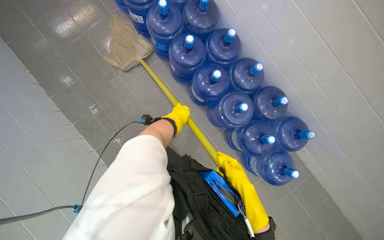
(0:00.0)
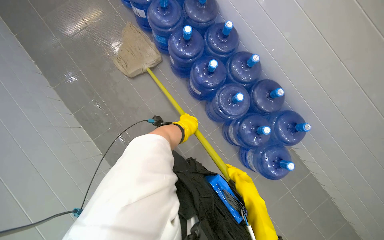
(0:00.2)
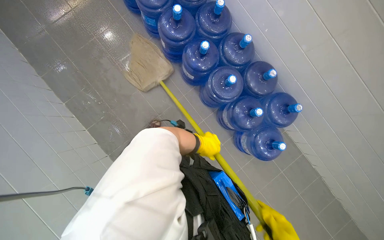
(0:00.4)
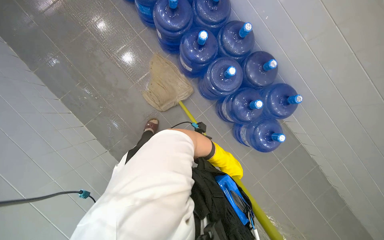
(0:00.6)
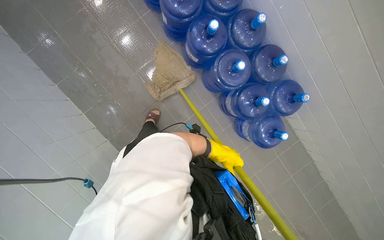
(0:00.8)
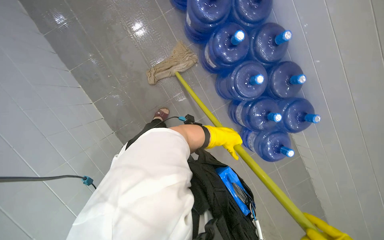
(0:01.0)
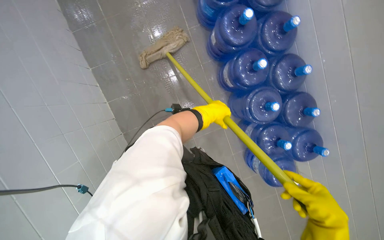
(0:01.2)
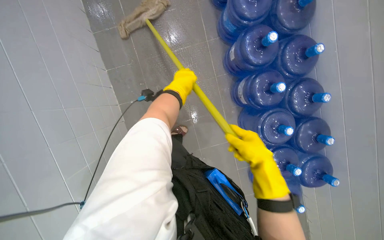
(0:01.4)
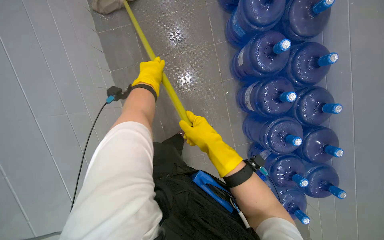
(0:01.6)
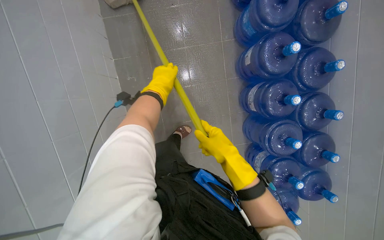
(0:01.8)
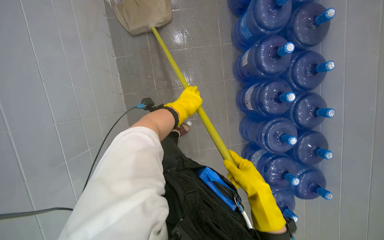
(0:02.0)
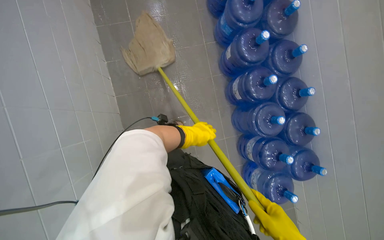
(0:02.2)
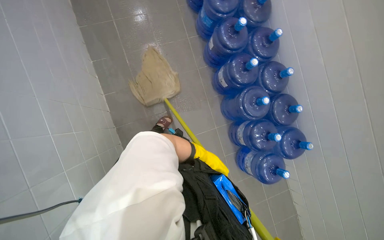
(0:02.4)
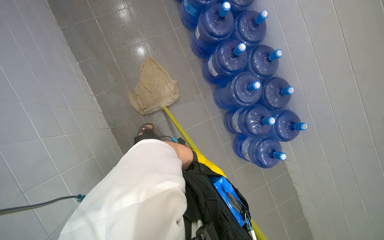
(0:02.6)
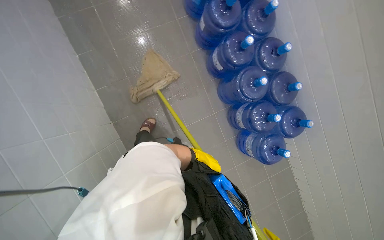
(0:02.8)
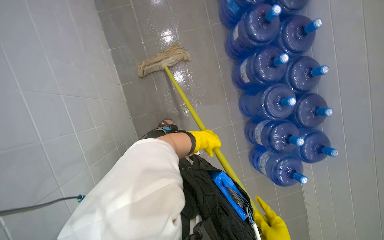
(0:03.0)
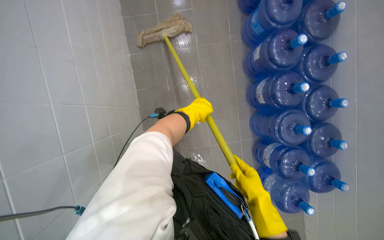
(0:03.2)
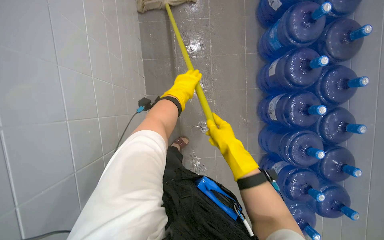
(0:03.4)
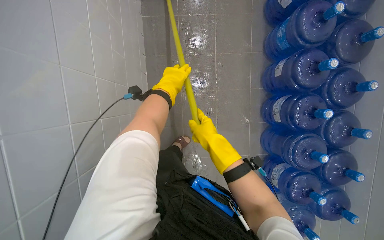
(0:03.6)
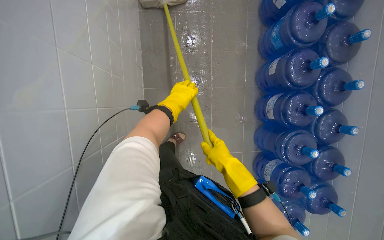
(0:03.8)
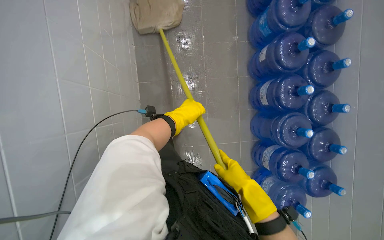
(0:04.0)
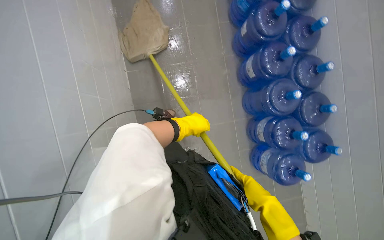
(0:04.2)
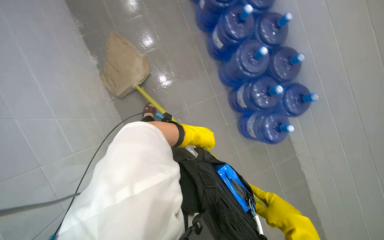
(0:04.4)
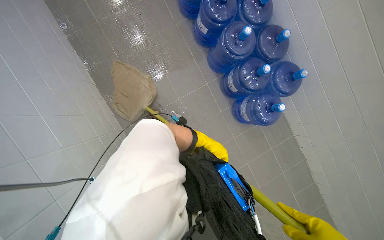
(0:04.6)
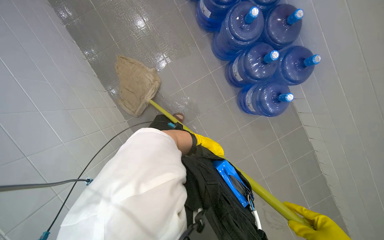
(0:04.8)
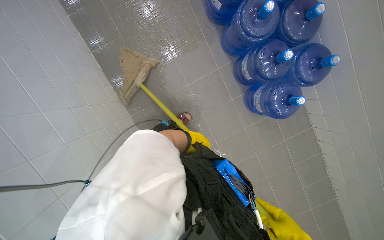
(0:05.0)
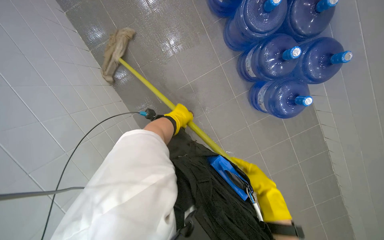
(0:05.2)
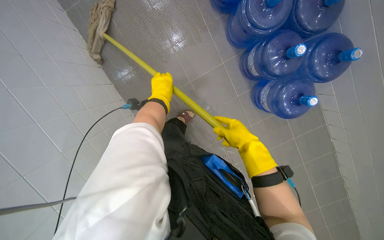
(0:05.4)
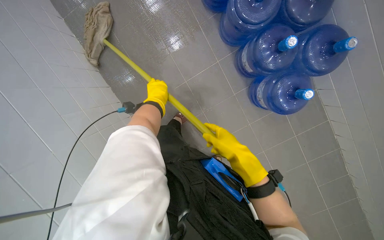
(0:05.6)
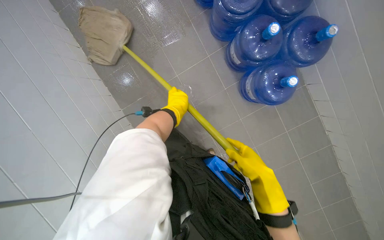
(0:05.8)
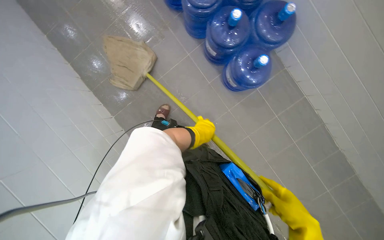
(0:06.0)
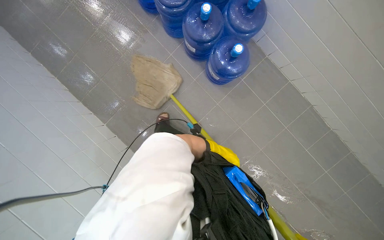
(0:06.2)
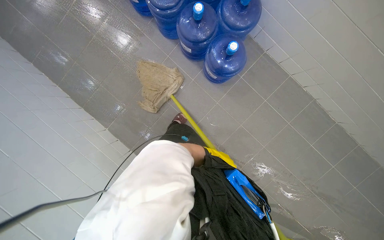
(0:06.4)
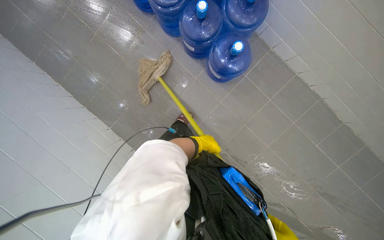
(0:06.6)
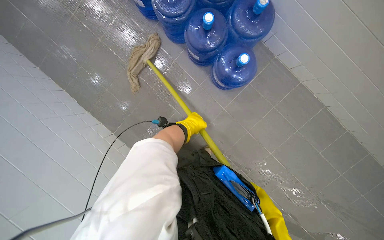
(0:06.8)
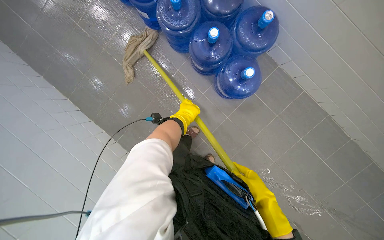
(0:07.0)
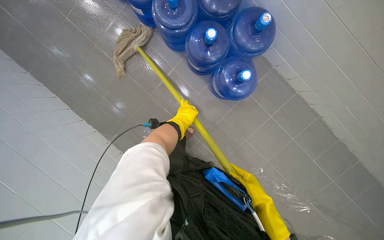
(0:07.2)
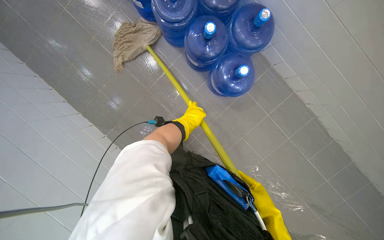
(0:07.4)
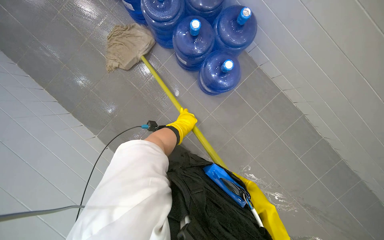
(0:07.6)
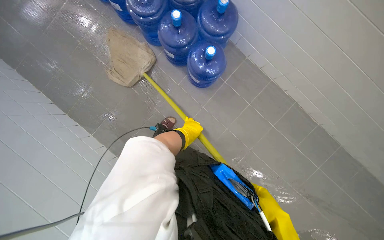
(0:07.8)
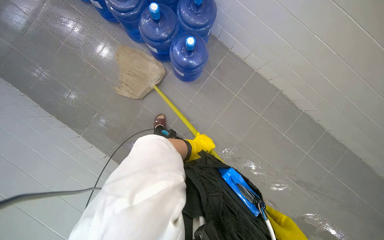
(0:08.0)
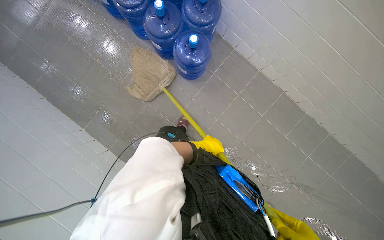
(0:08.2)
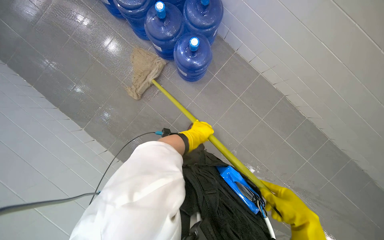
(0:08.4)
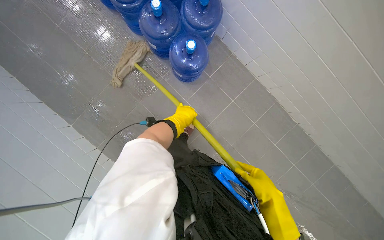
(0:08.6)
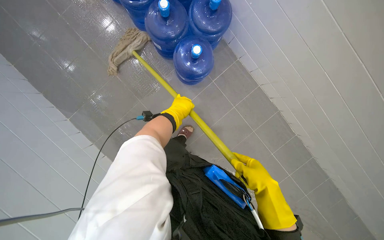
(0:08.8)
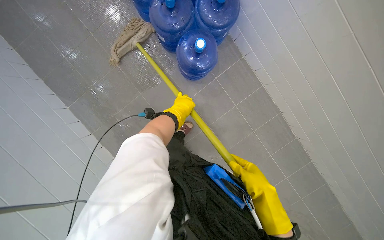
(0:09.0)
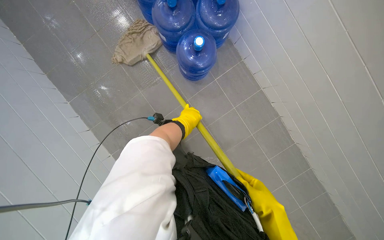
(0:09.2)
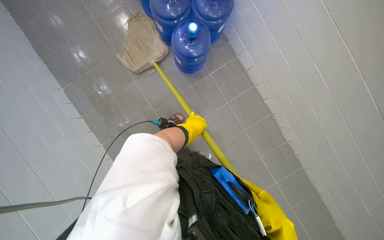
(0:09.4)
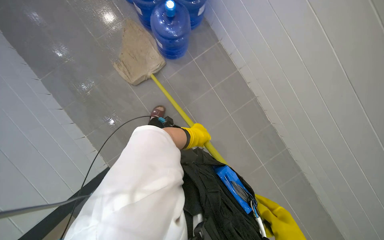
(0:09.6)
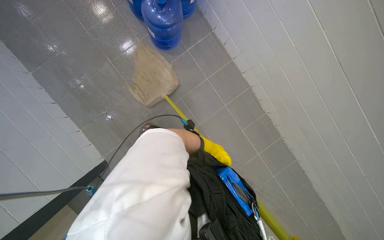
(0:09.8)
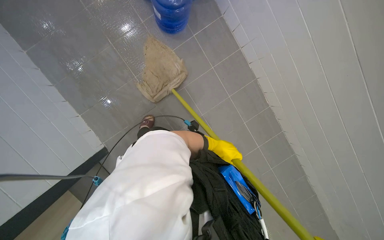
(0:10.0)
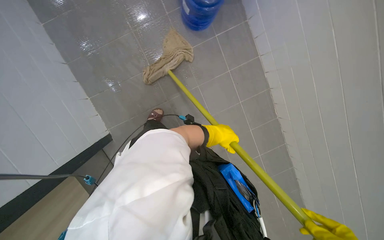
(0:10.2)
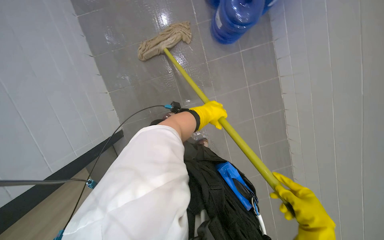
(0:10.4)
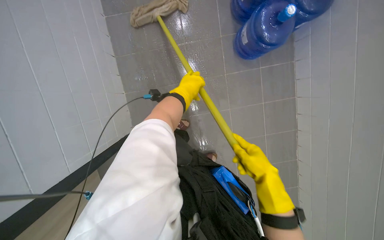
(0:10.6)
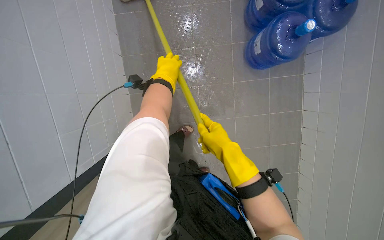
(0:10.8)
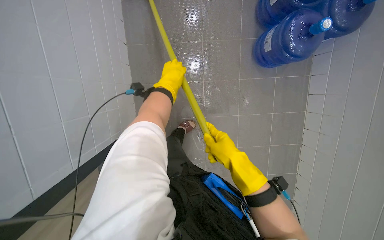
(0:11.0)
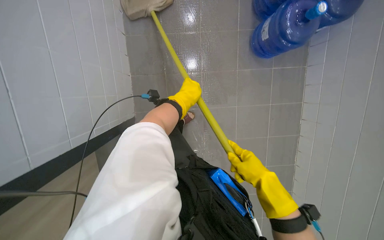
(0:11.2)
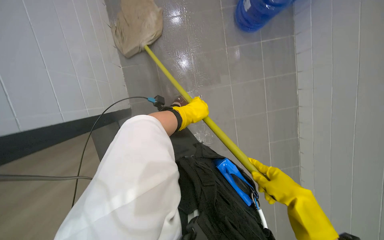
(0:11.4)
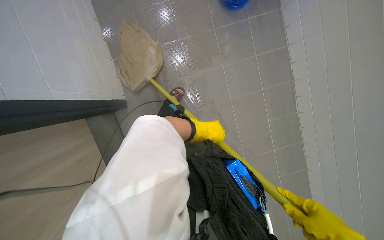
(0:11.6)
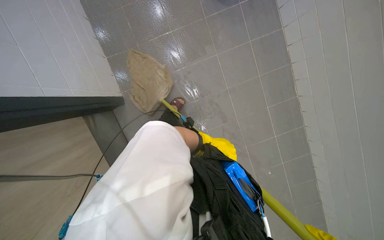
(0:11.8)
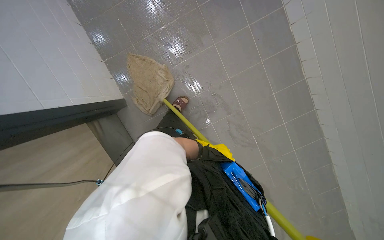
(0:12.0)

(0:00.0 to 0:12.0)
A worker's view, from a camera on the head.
Job: mopping floor.
The whole recording: Mopping kitchen floor. The worker mops the kitchen floor to clean up remaining debris and wet spots.
0:00.0 - 0:01.6: Everything in view rotates approximately 25 degrees clockwise. The left hand goes about 35 cm to the left.
0:01.6 - 0:03.0: The left hand goes about 50 cm down the picture.
0:03.0 - 0:04.4: The left hand reaches about 40 cm up the picture, then returns.
0:04.4 - 0:06.0: The head travels to the right, approximately 50 cm.
0:10.4 - 0:12.0: The left hand heads down the picture, covering approximately 25 cm.

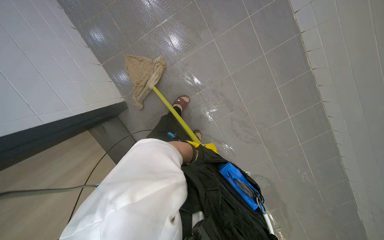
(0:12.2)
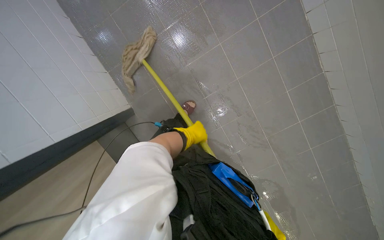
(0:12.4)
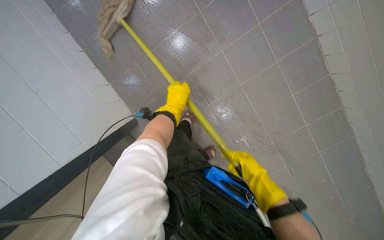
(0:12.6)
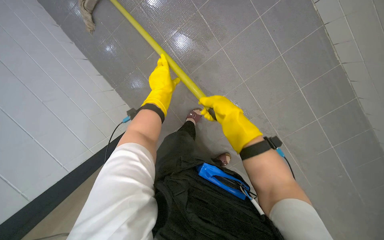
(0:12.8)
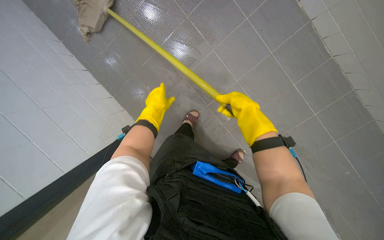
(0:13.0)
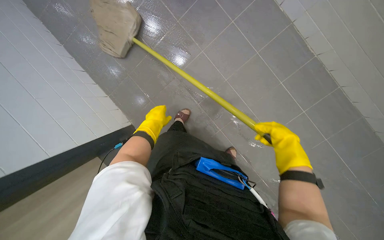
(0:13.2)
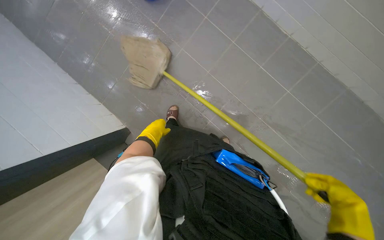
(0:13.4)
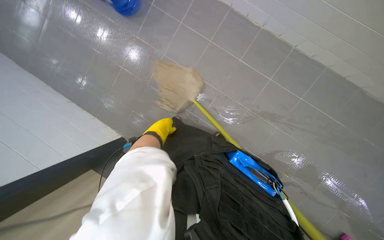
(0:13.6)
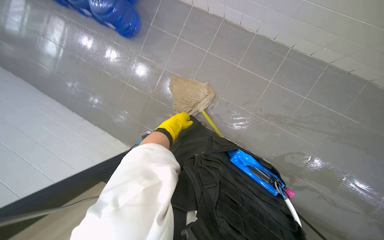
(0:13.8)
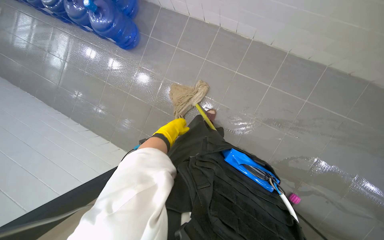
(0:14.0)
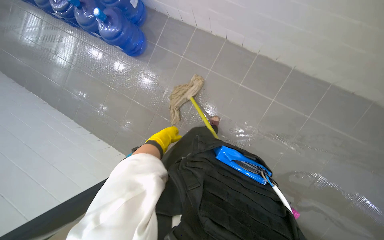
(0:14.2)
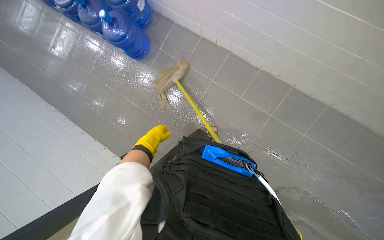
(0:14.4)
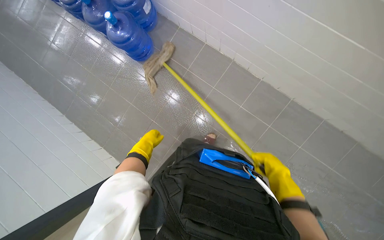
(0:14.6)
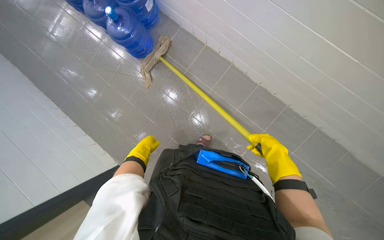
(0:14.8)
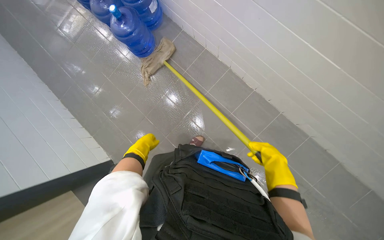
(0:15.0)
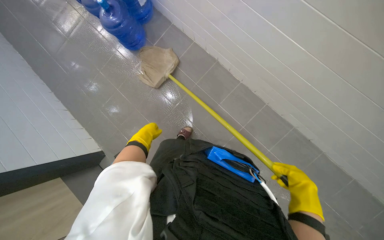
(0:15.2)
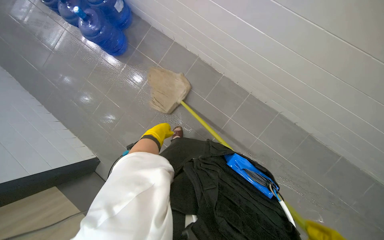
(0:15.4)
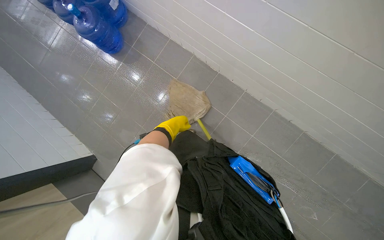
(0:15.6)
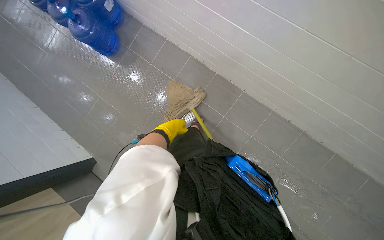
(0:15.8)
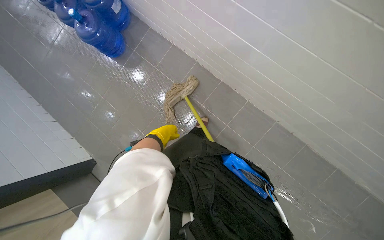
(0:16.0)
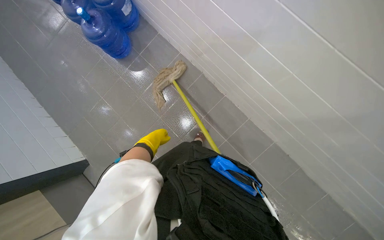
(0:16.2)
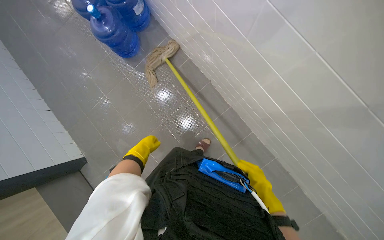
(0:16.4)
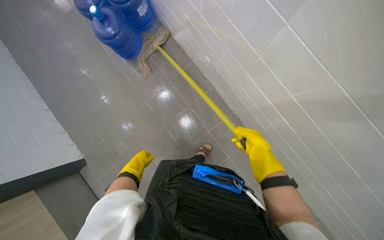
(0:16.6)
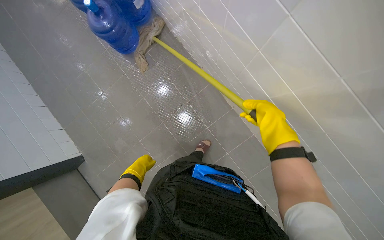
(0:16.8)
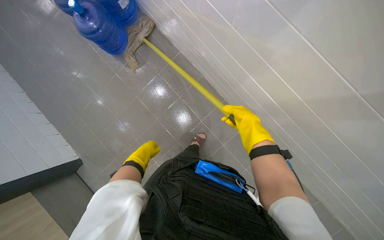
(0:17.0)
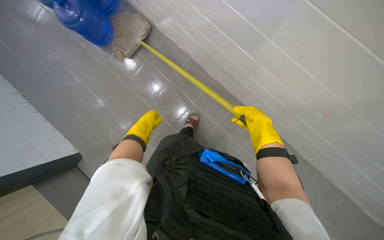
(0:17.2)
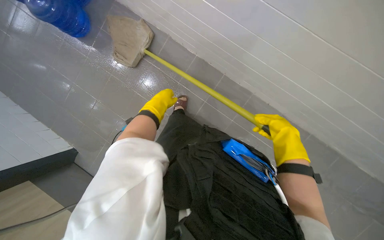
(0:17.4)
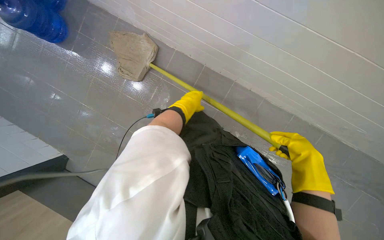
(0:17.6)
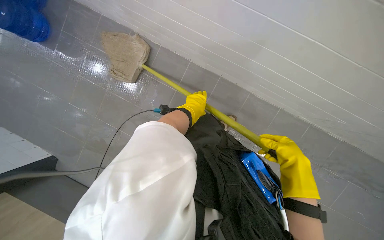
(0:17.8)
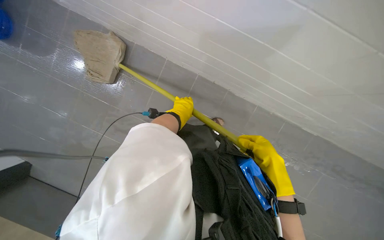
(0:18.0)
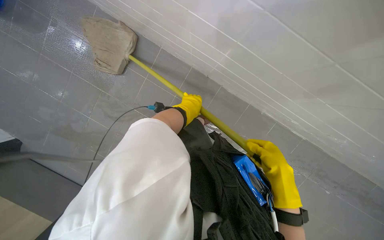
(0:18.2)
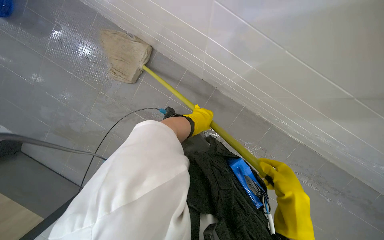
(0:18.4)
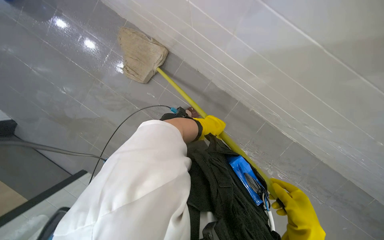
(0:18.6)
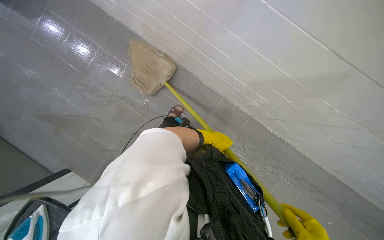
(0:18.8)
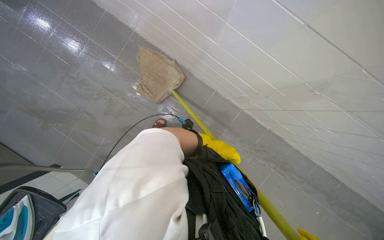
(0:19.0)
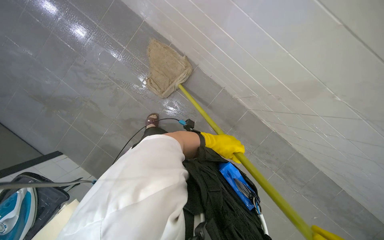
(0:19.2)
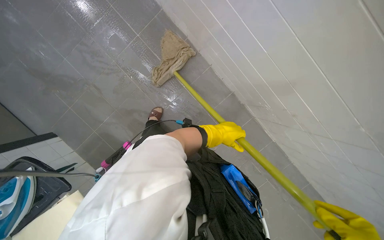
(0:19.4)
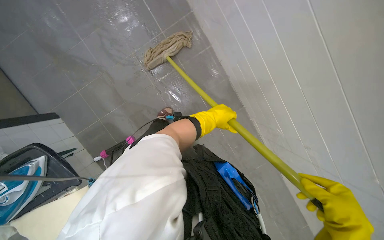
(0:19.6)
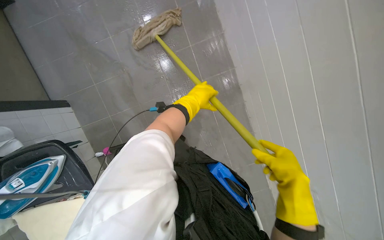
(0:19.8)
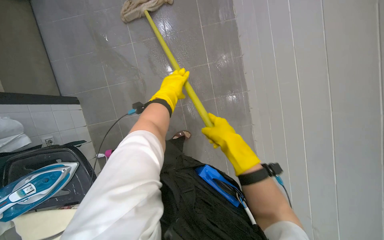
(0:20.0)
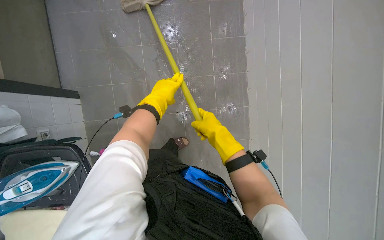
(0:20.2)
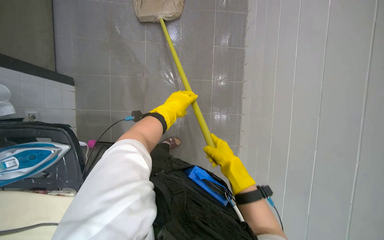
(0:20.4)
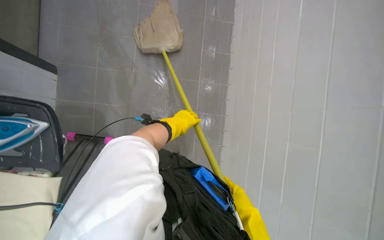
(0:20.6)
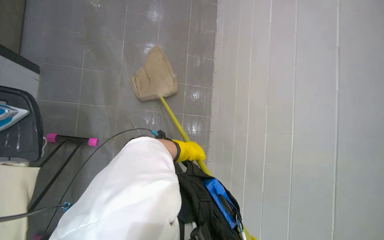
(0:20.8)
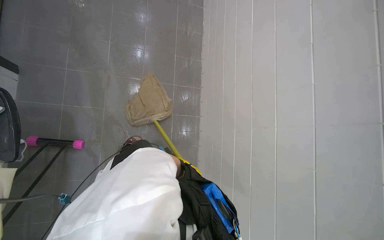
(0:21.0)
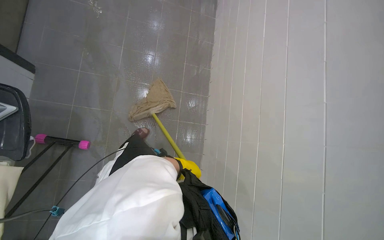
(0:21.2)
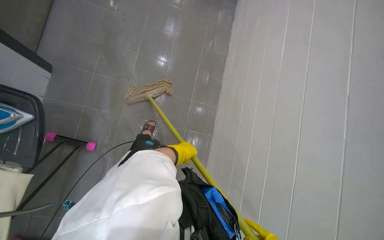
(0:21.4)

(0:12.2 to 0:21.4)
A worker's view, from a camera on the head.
Job: mopping floor.
The whole recording: Mopping kitchen floor. The worker mops the kitchen floor to clean up remaining debris and wet spots.
0:16.8 - 0:18.4: The head turns to the right by some 20 degrees. The right hand travels down the picture and to the right by approximately 40 cm. The left hand is displaced to the right and nearer to the camera by some 40 cm.
0:18.4 - 0:19.8: The scene turns some 35 degrees clockwise in the picture.
0:19.8 - 0:21.4: The camera sweeps to the right, by roughly 15 degrees. The camera pitches upward, by approximately 15 degrees. The scene turns approximately 30 degrees clockwise in the picture.
